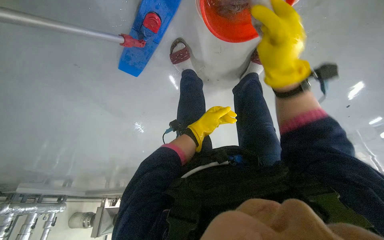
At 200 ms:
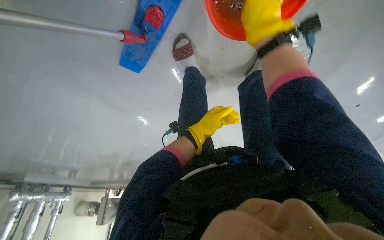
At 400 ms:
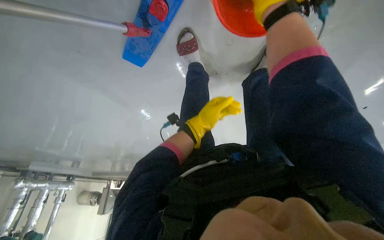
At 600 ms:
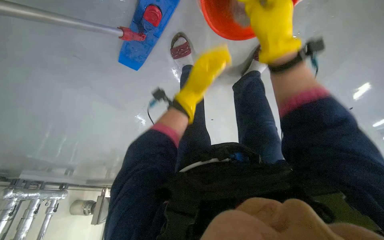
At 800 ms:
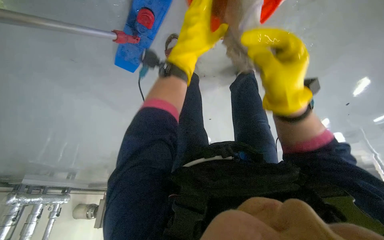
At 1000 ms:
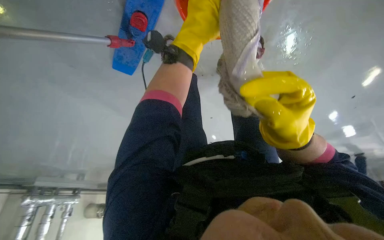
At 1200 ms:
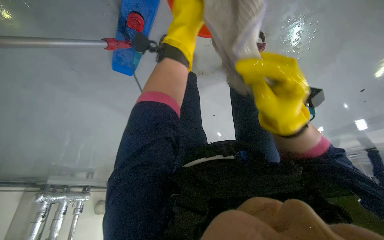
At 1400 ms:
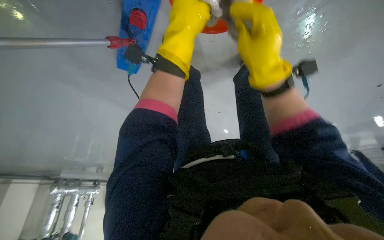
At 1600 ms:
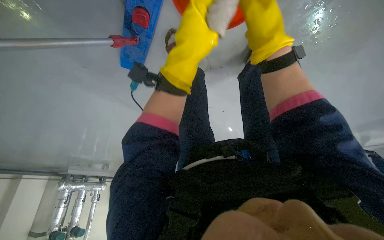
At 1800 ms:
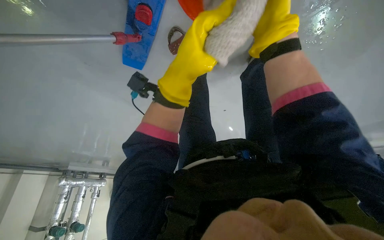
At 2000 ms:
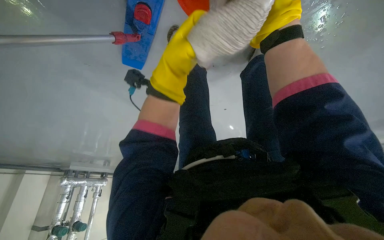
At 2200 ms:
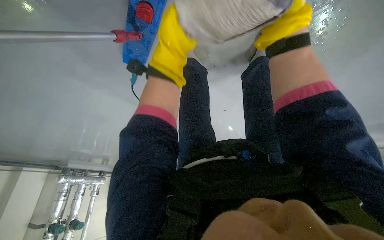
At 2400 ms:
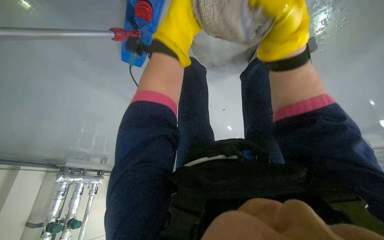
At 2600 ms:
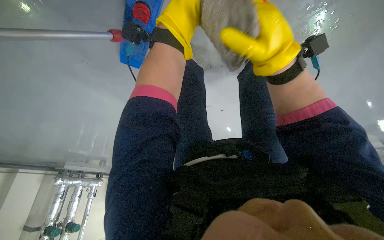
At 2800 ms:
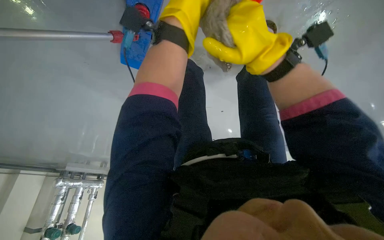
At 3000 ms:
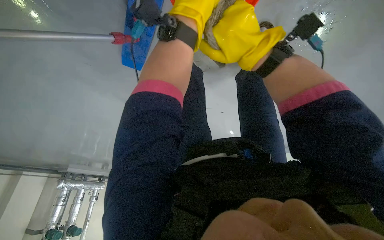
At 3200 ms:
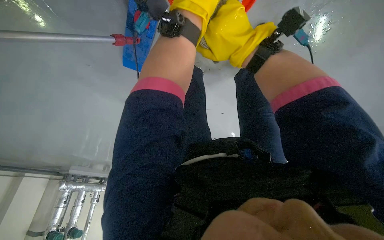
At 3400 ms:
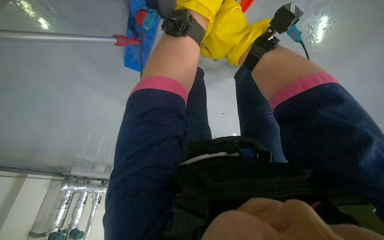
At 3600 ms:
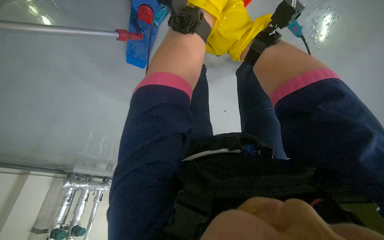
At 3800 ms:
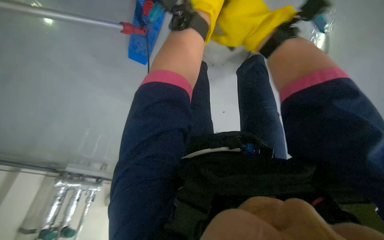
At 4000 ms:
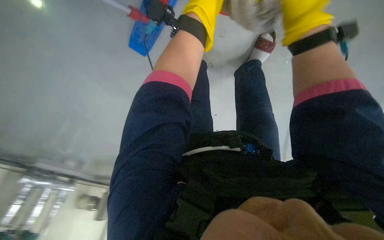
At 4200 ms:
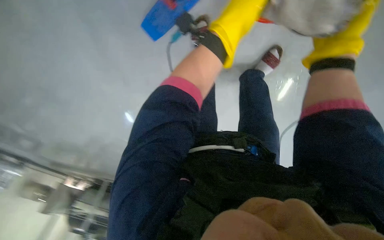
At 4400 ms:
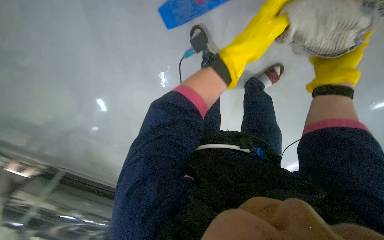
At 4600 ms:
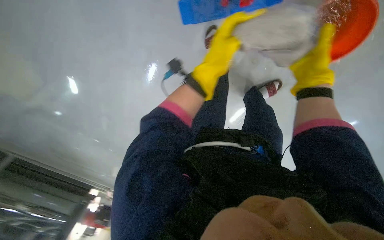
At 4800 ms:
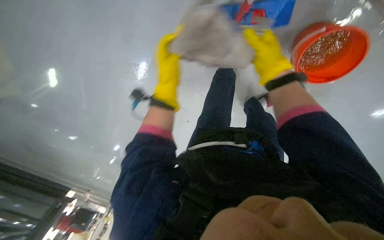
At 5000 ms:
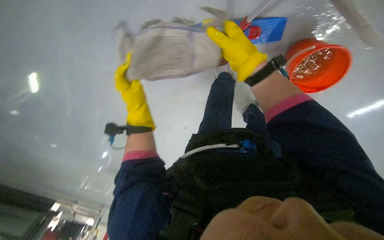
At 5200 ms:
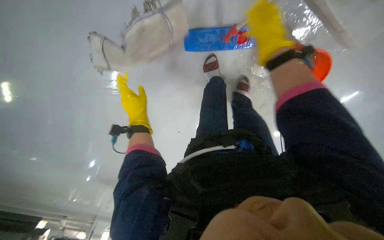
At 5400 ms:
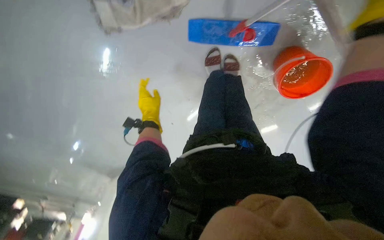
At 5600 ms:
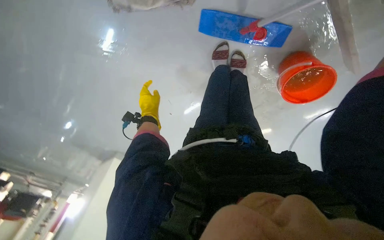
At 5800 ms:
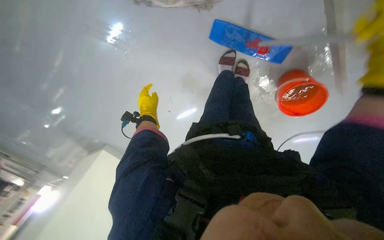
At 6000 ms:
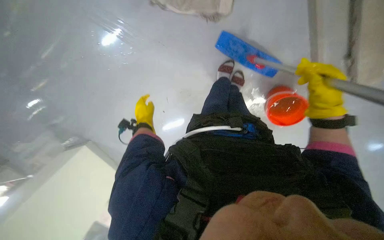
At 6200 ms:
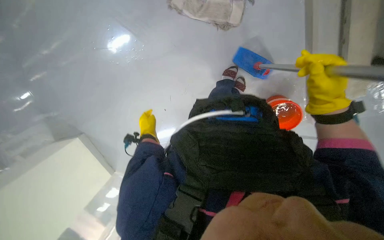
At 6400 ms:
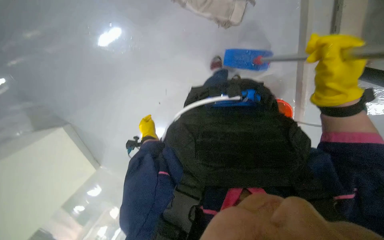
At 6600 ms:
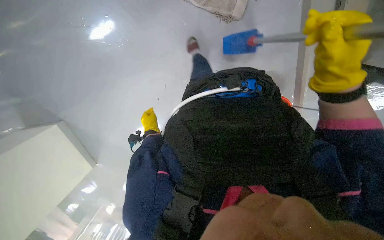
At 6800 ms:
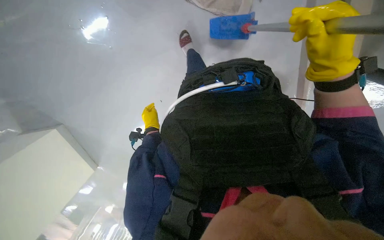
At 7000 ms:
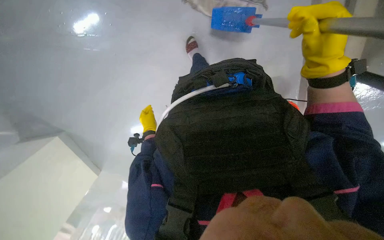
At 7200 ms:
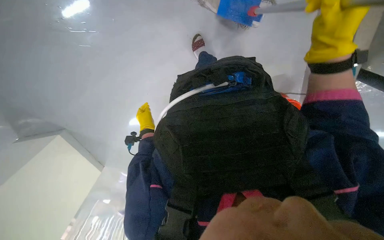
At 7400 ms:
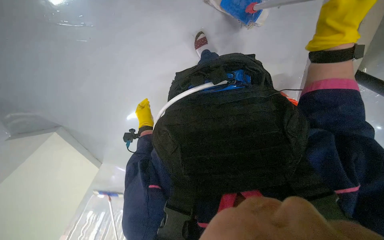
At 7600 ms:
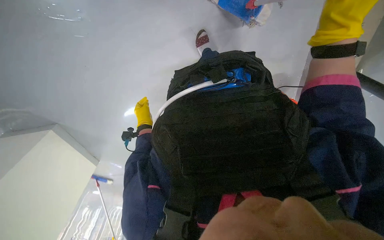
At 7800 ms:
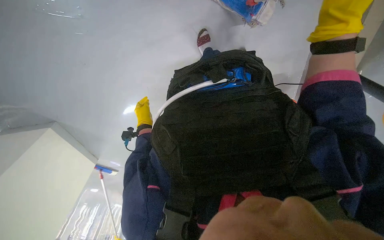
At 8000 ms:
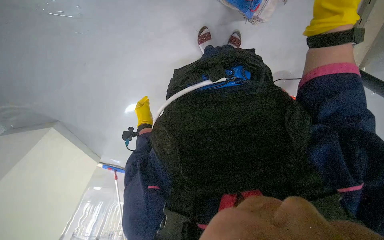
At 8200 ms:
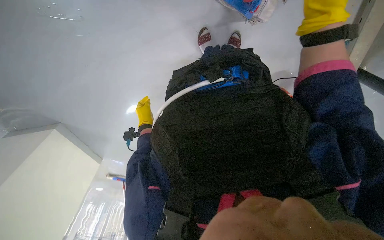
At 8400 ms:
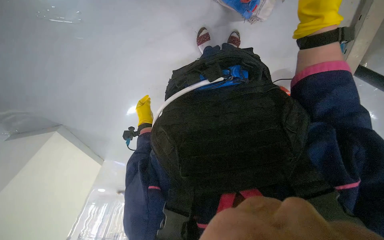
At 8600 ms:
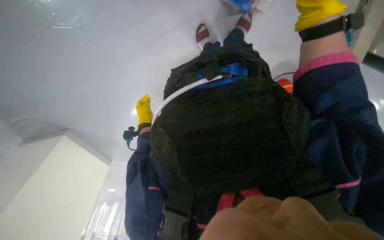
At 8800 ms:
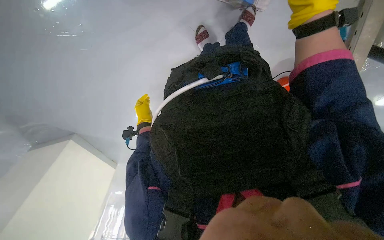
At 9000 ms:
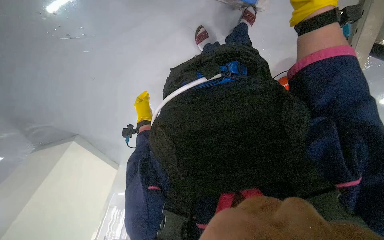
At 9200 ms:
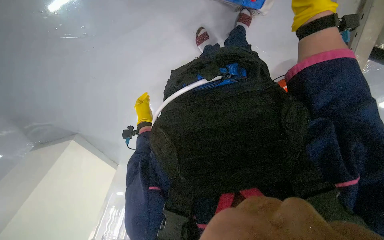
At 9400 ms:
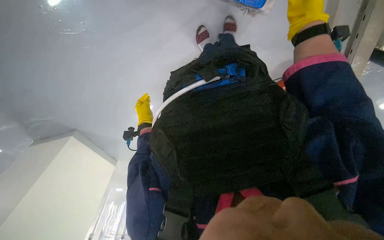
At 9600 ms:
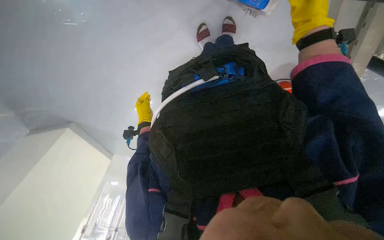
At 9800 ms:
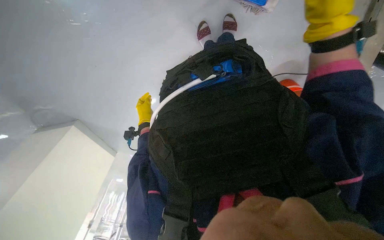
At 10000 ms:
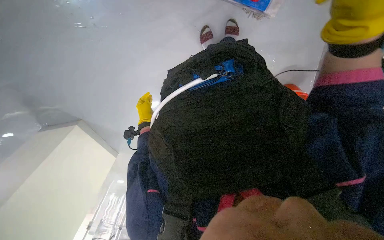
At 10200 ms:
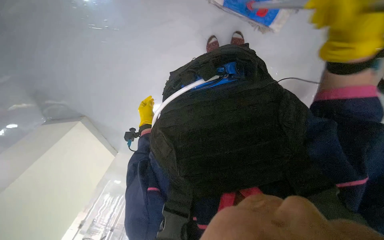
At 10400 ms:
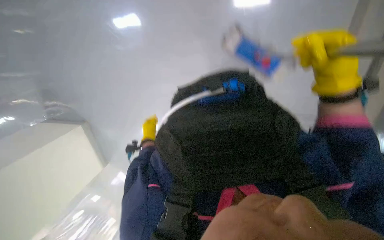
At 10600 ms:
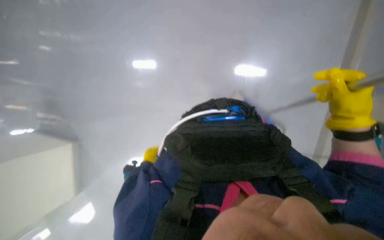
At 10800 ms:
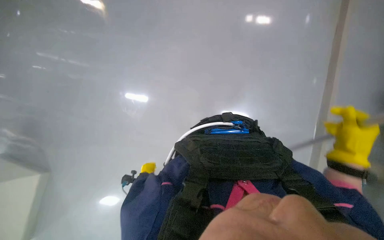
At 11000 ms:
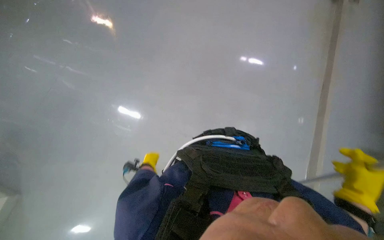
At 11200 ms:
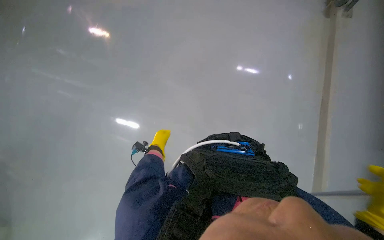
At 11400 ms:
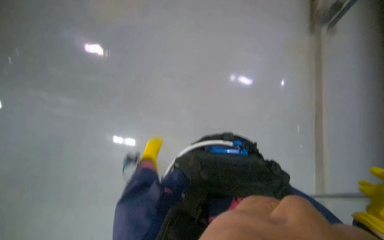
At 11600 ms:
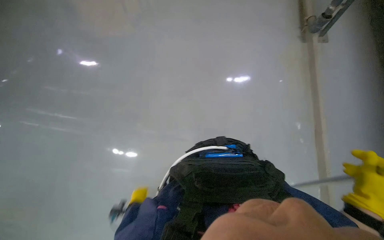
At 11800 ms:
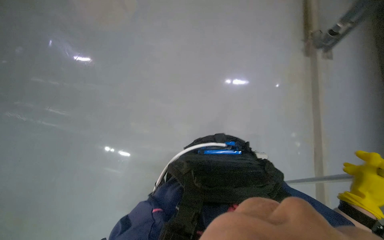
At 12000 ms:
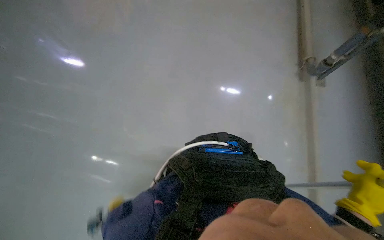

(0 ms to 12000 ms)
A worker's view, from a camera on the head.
Job: mopping floor.
The whole recording: Mopping the floor. The worker mops the floor, periodically wringing the mop and changing the mop head.
0 ms - 1600 ms: The right hand moves up and down the picture over approximately 25 cm, changing direction 2 times. The left hand goes about 30 cm nearer to the camera and up the picture.
1600 ms - 3000 ms: The left hand shifts some 10 cm up the picture.
3000 ms - 4400 ms: The left hand moves down the picture, about 10 cm. The right hand travels to the right by about 15 cm.
6000 ms - 7600 ms: The left hand goes about 10 cm farther from the camera; the right hand travels nearer to the camera by some 15 cm.
7600 ms - 9000 ms: The hands work in one place, with small movements.
9000 ms - 10400 ms: The right hand travels down the picture by approximately 15 cm.
10400 ms - 12000 ms: The camera pitches upward, by about 40 degrees. The scene rotates clockwise by roughly 25 degrees.

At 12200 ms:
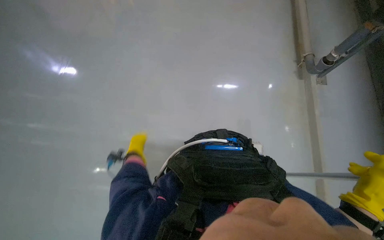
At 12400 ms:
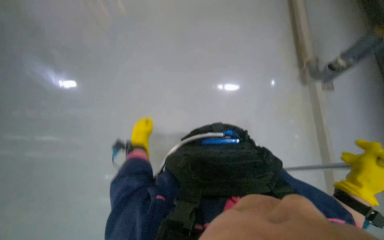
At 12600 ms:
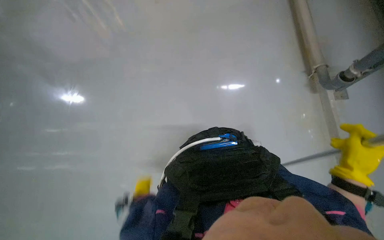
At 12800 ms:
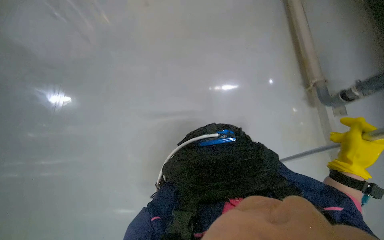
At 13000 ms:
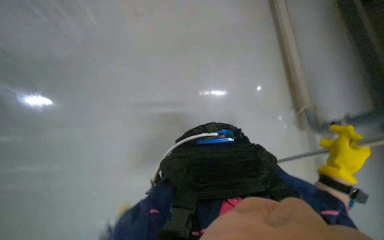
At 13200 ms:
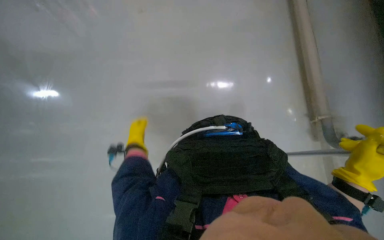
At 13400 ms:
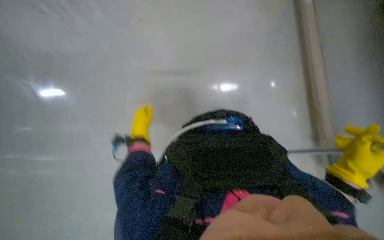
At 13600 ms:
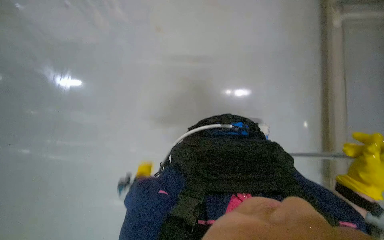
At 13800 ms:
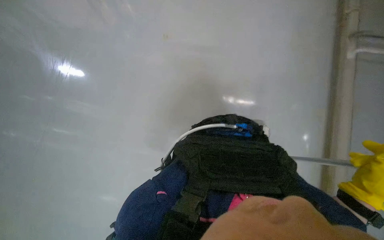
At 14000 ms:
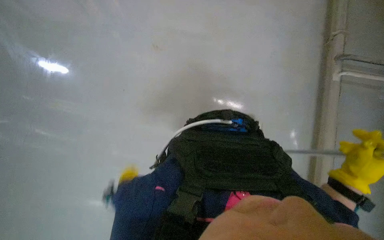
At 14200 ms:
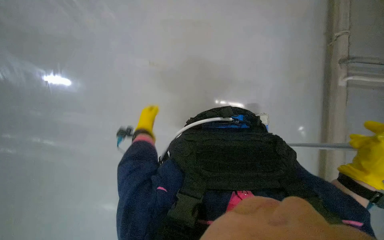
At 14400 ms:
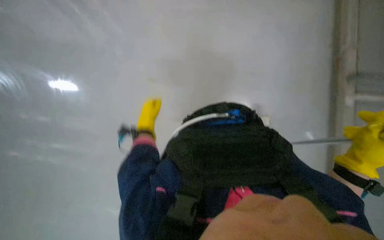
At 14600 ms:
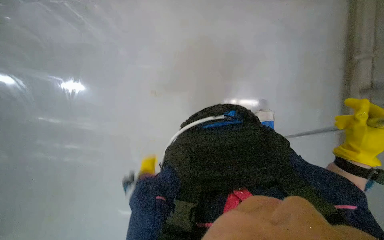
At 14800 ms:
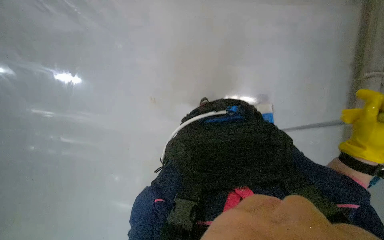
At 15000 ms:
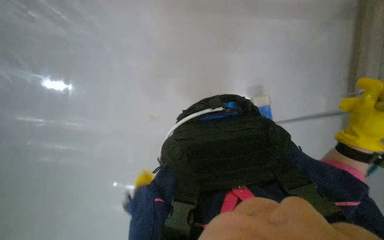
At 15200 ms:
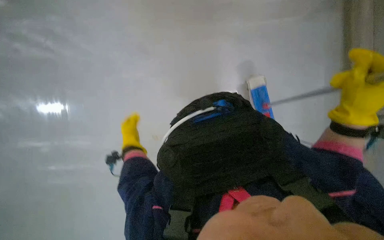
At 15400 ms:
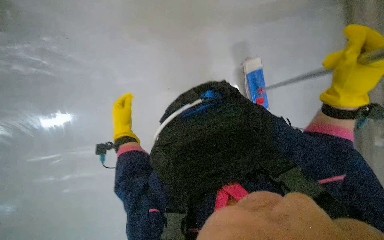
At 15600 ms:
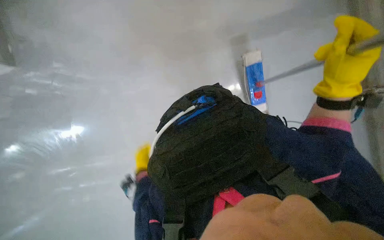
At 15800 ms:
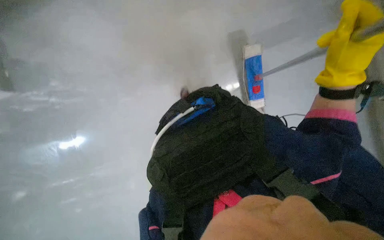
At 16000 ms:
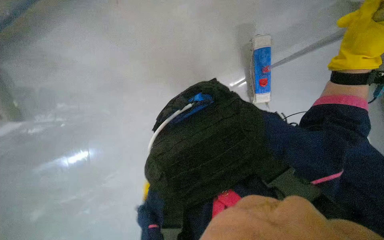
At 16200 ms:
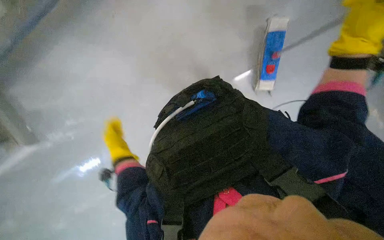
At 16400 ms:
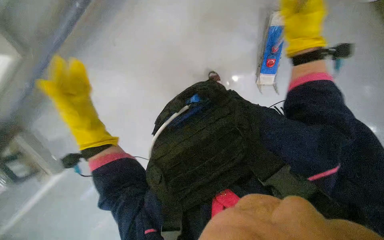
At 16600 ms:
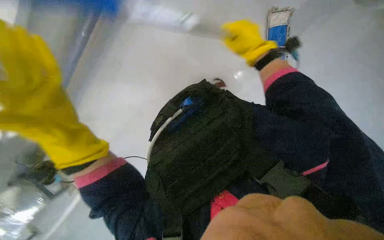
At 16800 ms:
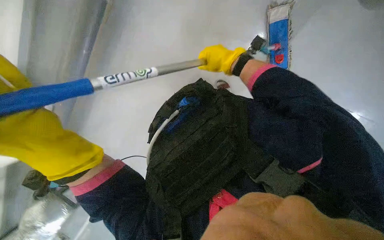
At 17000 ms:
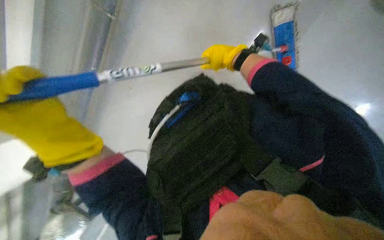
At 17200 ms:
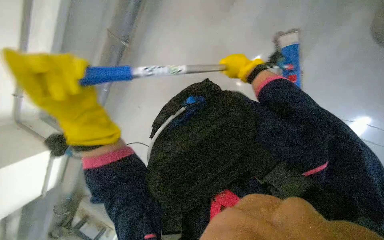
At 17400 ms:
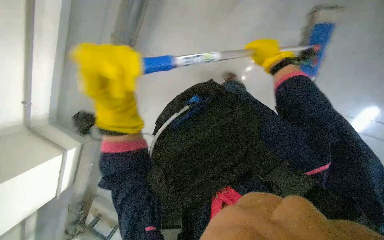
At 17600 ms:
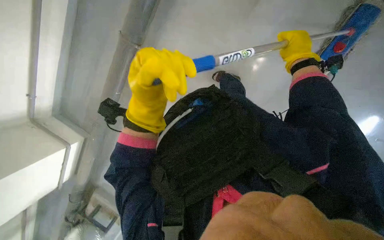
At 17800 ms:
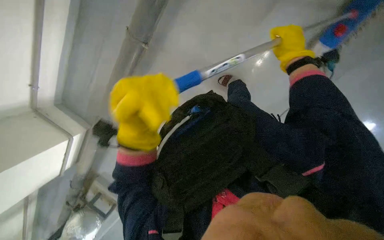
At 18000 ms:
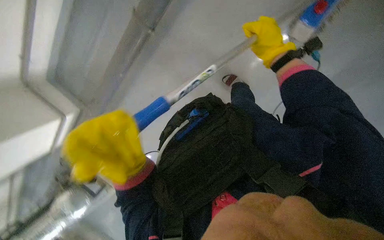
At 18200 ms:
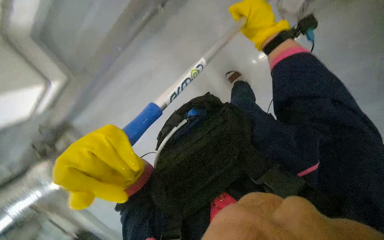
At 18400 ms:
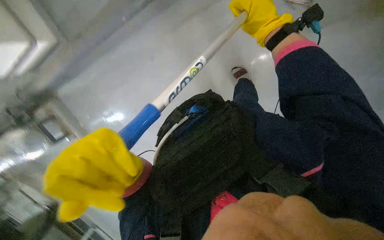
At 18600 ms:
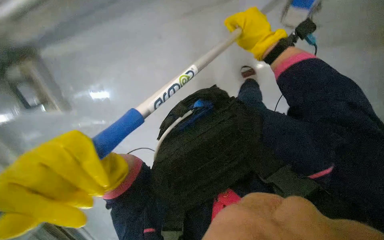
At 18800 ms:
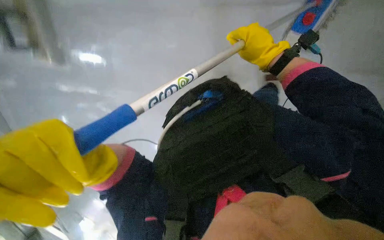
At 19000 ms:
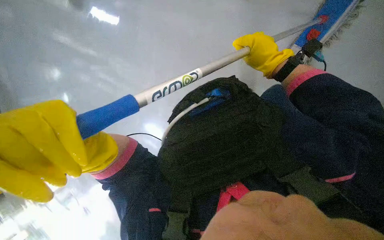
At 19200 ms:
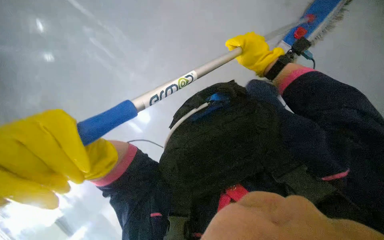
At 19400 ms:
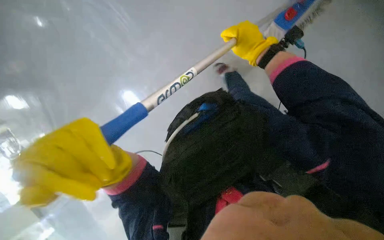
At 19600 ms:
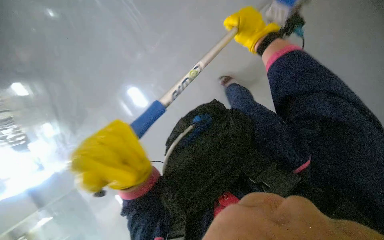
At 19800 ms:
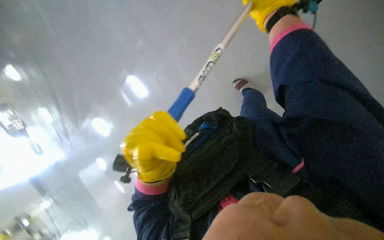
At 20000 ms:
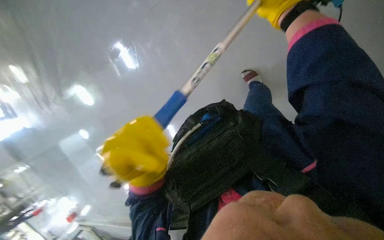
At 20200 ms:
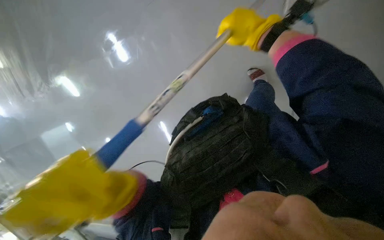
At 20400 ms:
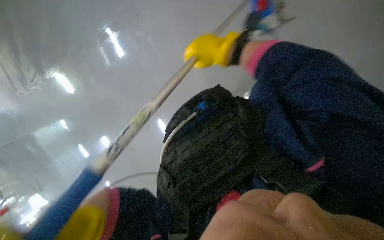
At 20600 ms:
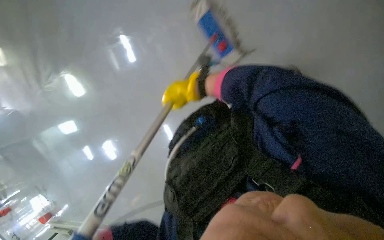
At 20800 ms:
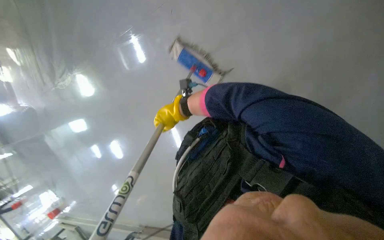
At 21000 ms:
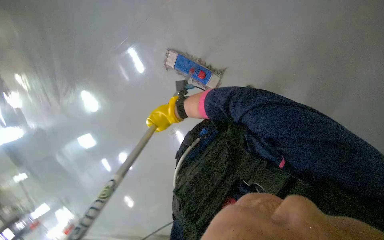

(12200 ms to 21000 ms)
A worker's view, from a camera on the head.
Job: mopping floor.
The whole recording: Mopping the floor. The worker mops the floor, periodically wringing the mop and changing the mop head.
13600 ms - 15200 ms: The left hand goes up and down the picture, about 20 cm each way, reversing 2 times. Meanwhile the right hand heads up the picture, covering some 10 cm.
15200 ms - 16600 ms: The left hand heads nearer to the camera and up the picture, covering about 40 cm; the right hand travels farther from the camera and up the picture by some 20 cm.
16600 ms - 18000 ms: The left hand shifts some 15 cm to the right. Meanwhile the right hand travels to the right and back again, approximately 15 cm each way.
19600 ms - 21000 ms: The right hand goes about 30 cm to the left, farther from the camera and down the picture.
